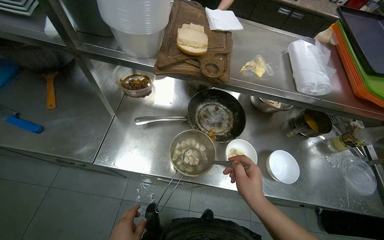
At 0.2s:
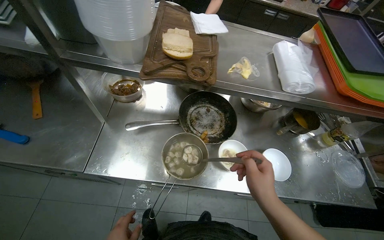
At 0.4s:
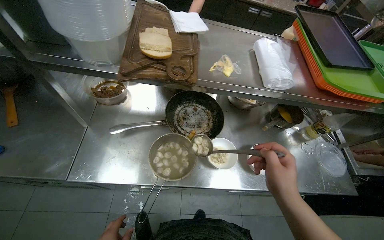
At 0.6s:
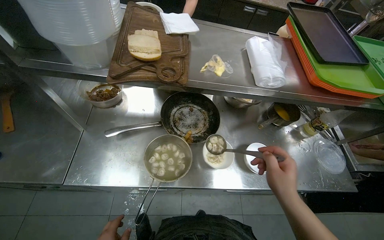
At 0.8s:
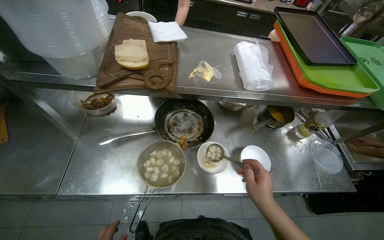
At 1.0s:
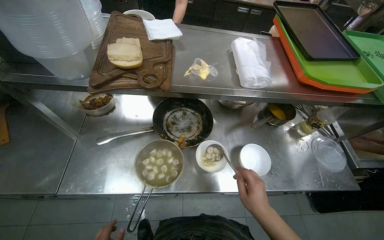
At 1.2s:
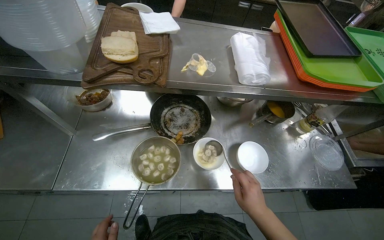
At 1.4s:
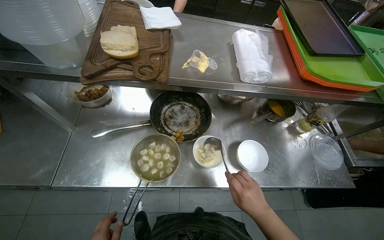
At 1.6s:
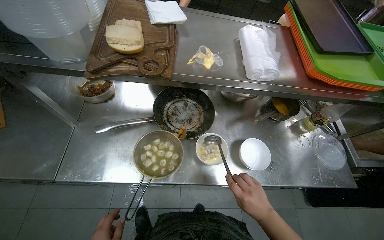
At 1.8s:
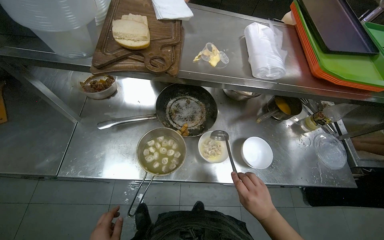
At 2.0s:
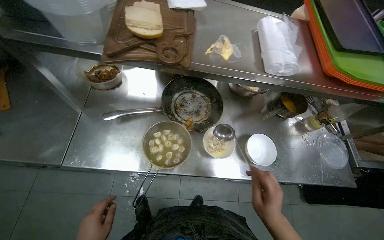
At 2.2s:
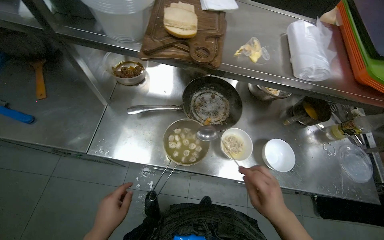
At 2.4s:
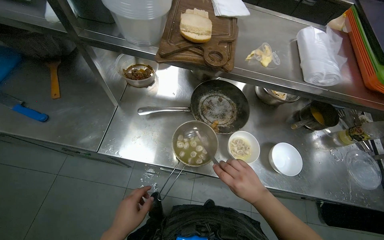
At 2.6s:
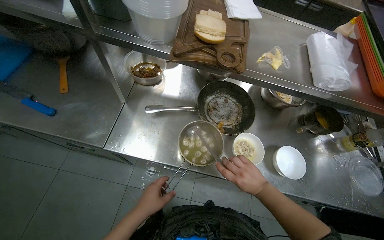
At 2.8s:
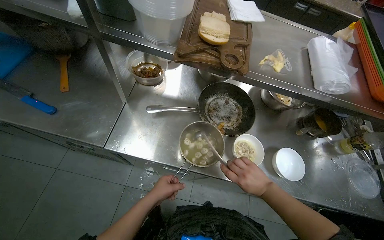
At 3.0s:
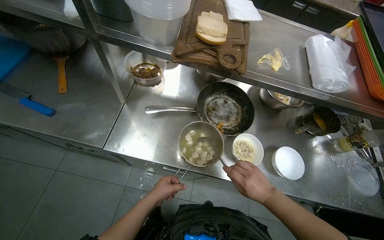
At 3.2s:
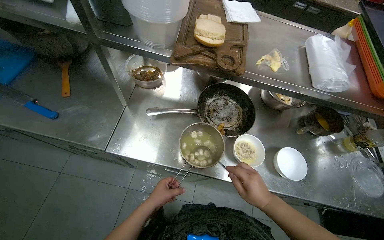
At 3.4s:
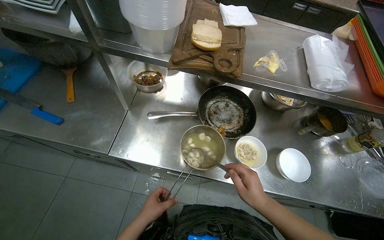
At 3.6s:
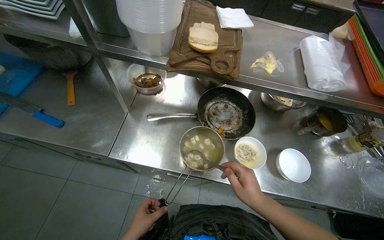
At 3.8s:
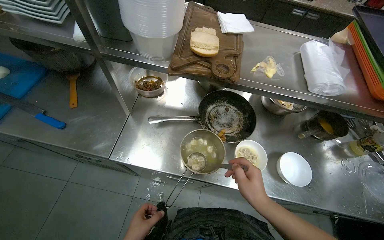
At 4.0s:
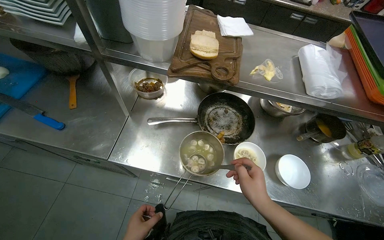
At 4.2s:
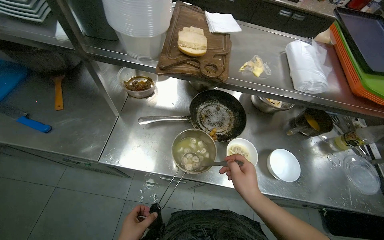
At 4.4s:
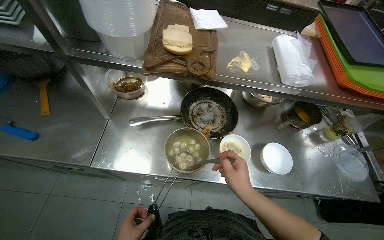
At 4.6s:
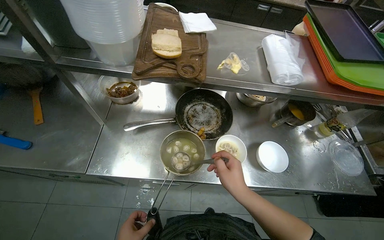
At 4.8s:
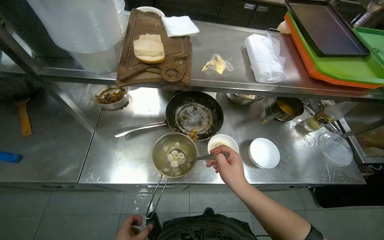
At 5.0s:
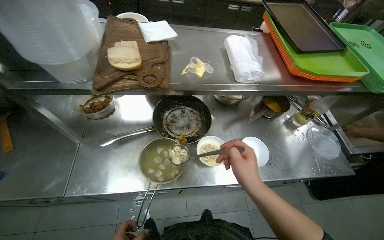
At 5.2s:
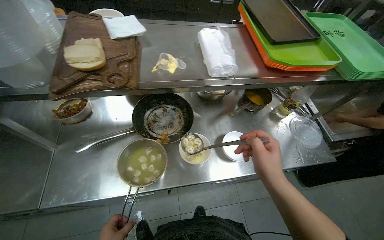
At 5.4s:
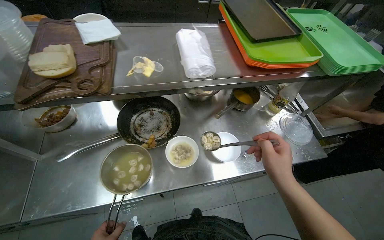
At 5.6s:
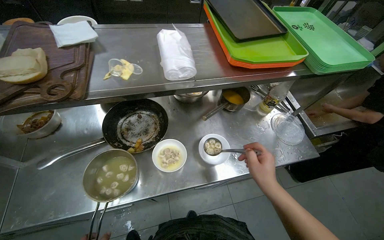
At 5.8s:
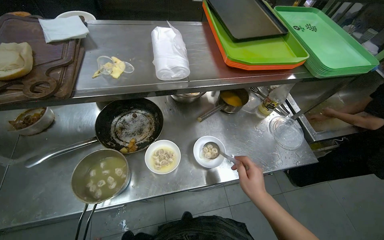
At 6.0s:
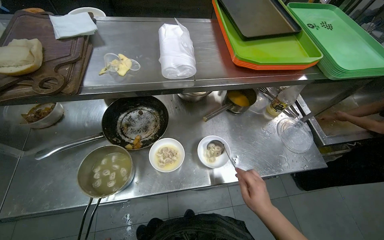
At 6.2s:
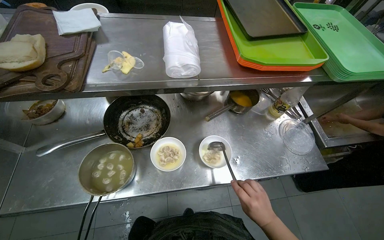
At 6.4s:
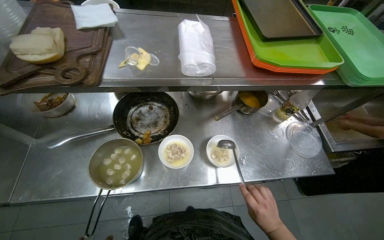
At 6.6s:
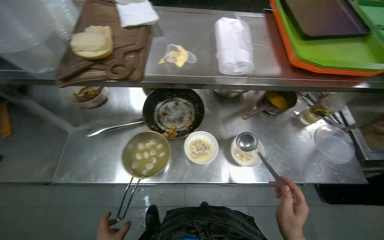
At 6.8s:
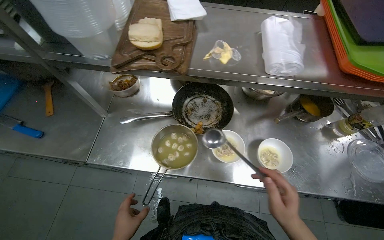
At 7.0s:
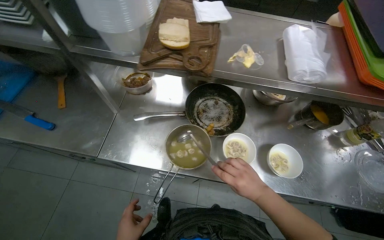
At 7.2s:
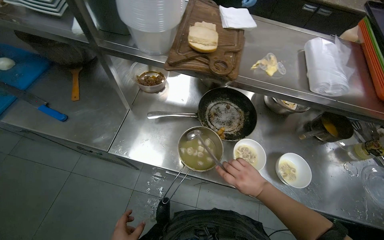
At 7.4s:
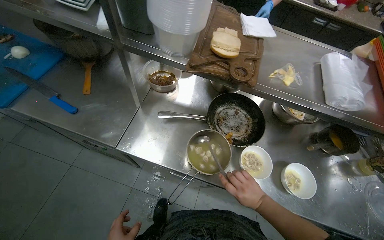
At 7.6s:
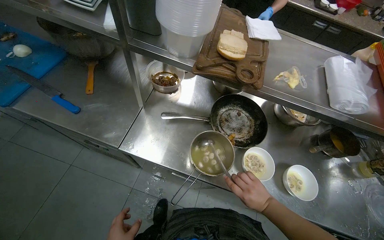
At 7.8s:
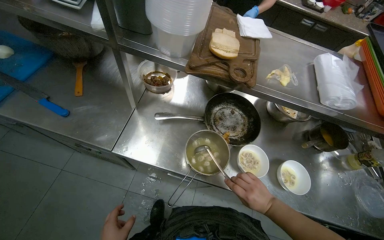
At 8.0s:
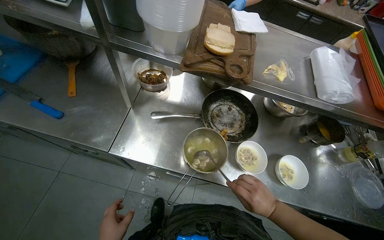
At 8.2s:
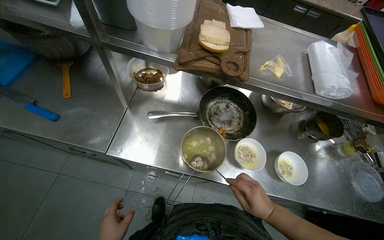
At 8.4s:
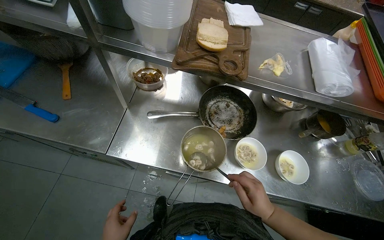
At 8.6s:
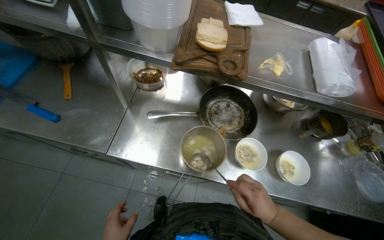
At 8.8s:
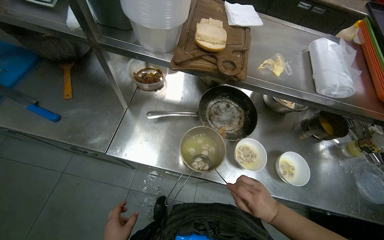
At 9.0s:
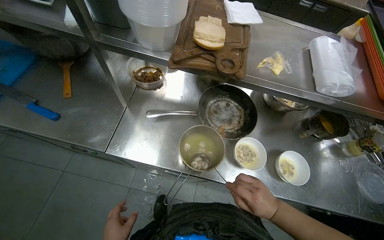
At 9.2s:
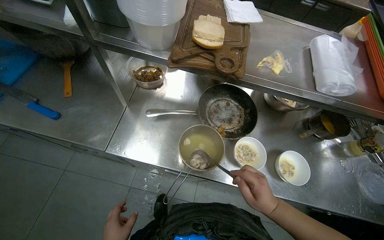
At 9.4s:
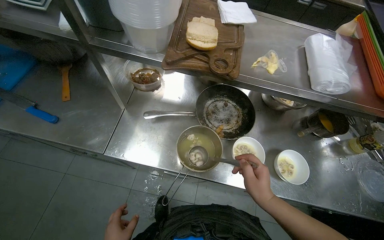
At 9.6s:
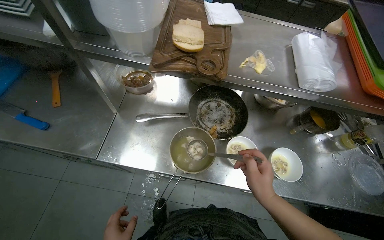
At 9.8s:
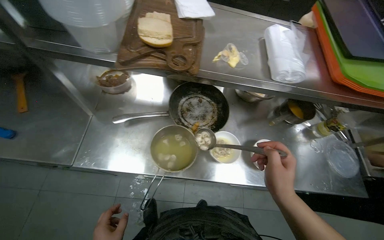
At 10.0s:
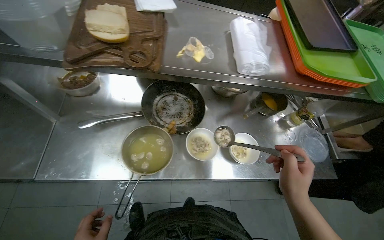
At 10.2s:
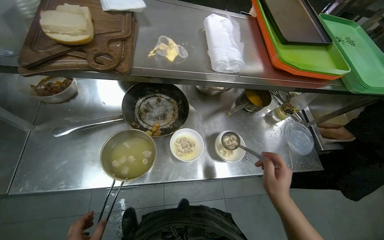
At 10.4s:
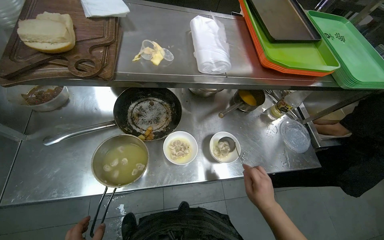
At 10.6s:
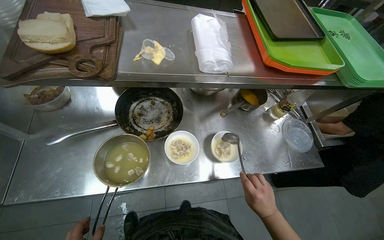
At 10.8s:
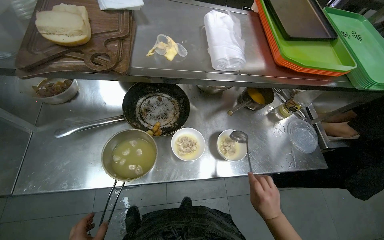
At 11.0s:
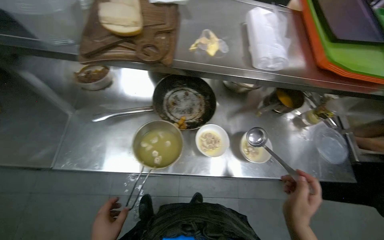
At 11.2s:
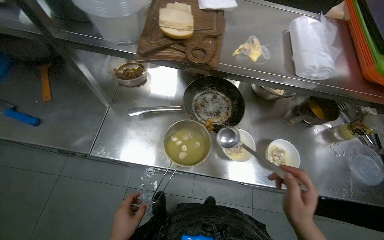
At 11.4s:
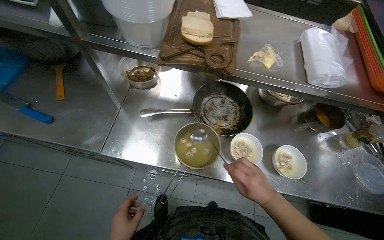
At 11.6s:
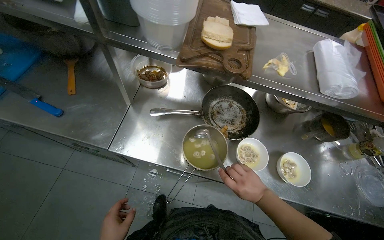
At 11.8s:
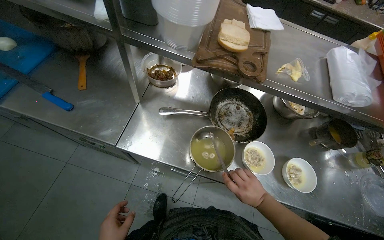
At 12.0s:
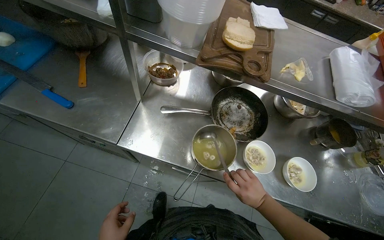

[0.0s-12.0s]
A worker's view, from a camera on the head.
Job: preparing food.
The whole recording: Serving cooked items into bowls. The worker scoops cooked items and liquid from a pot into multiple bowls.
0.0s to 1.6s: The right hand goes about 10 cm down the picture.
1.6s to 3.0s: The right hand goes farther from the camera and returns, some 5 cm each way.
3.0s to 4.4s: The right hand moves nearer to the camera, approximately 10 cm.
4.4s to 6.0s: The right hand goes some 35 cm to the right.
6.0s to 7.6s: The scene turns roughly 25 degrees clockwise in the picture. The right hand shifts roughly 15 cm farther from the camera.
9.0s to 10.4s: The head turns to the right by approximately 20 degrees.
10.4s to 12.0s: The head rotates some 25 degrees to the left. The right hand shifts about 10 cm farther from the camera.

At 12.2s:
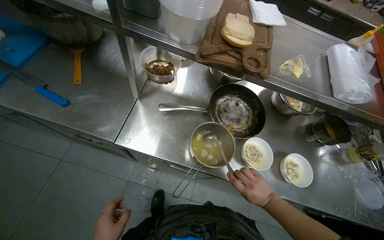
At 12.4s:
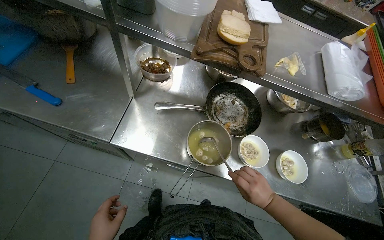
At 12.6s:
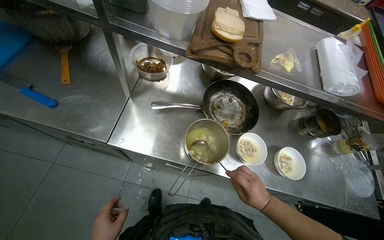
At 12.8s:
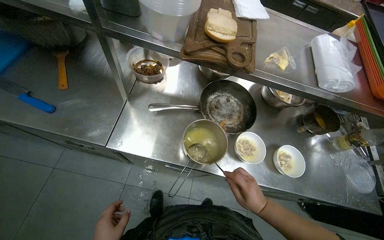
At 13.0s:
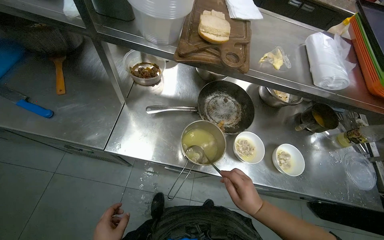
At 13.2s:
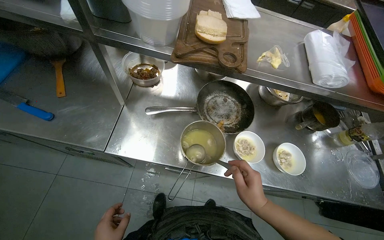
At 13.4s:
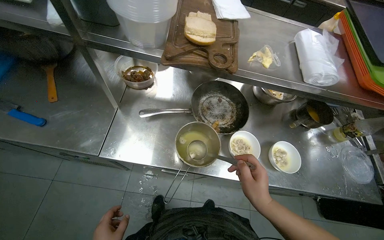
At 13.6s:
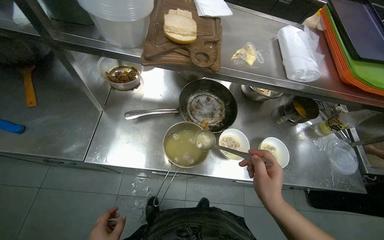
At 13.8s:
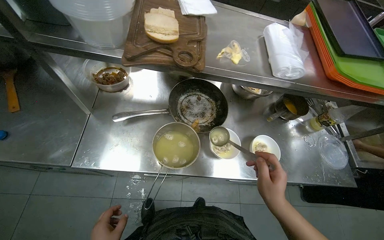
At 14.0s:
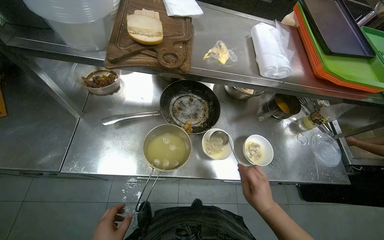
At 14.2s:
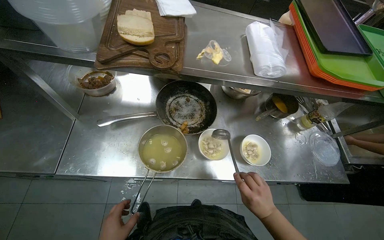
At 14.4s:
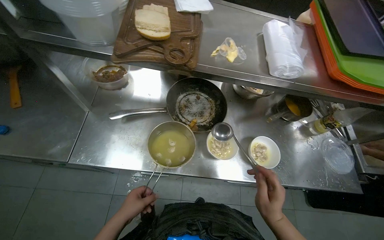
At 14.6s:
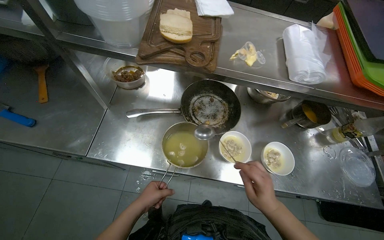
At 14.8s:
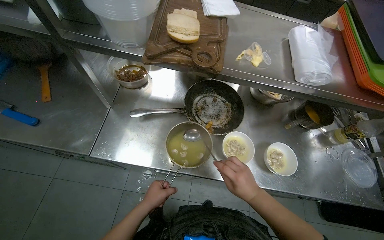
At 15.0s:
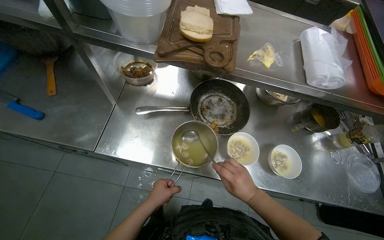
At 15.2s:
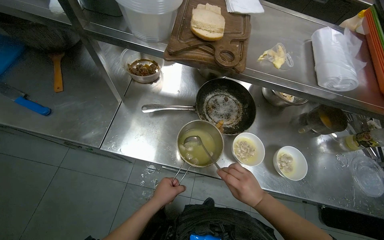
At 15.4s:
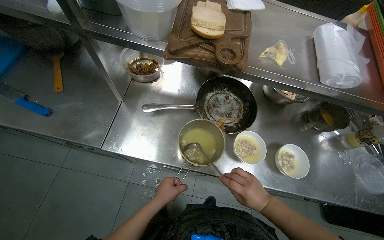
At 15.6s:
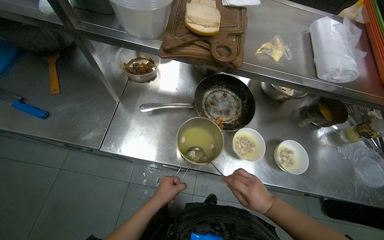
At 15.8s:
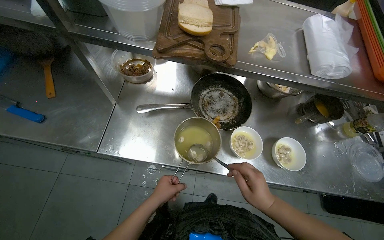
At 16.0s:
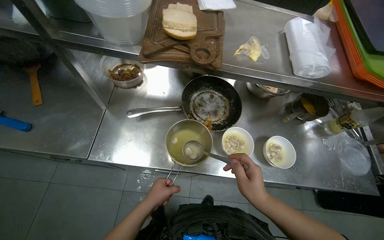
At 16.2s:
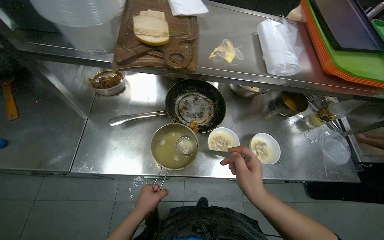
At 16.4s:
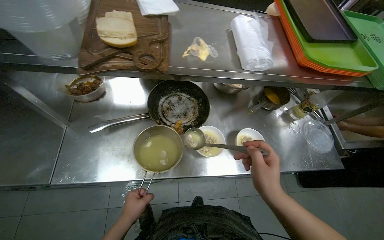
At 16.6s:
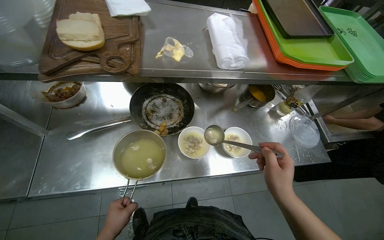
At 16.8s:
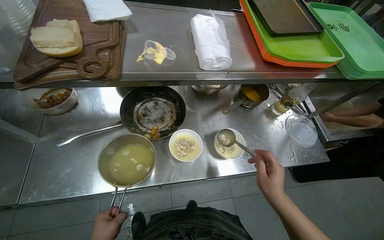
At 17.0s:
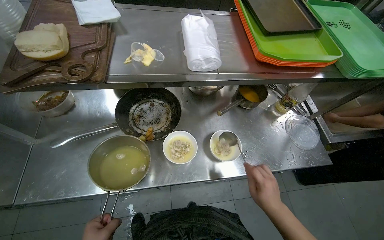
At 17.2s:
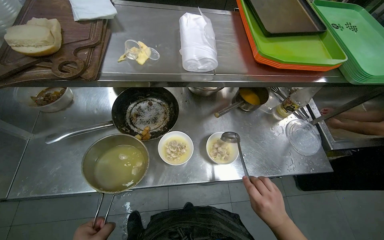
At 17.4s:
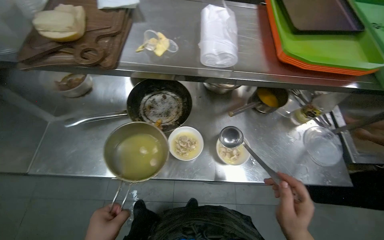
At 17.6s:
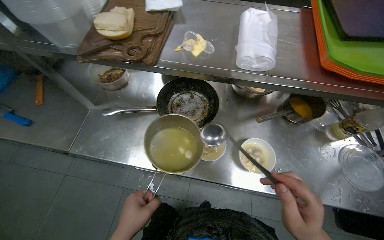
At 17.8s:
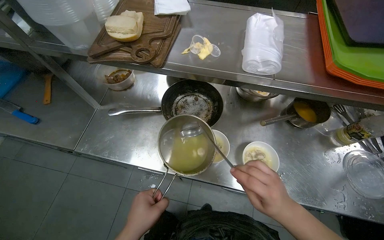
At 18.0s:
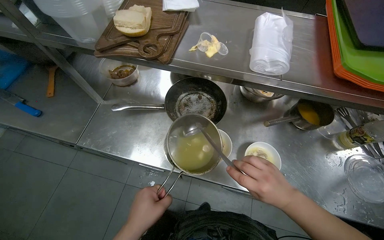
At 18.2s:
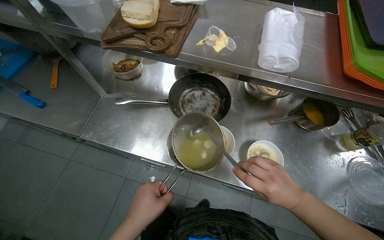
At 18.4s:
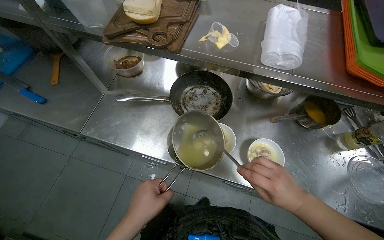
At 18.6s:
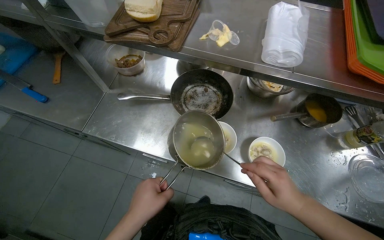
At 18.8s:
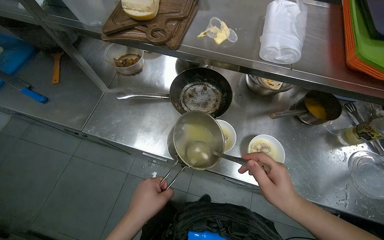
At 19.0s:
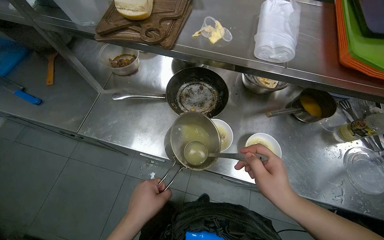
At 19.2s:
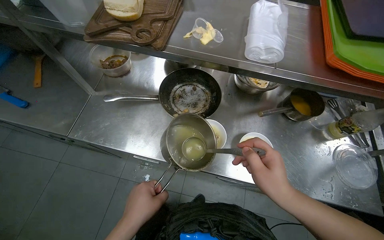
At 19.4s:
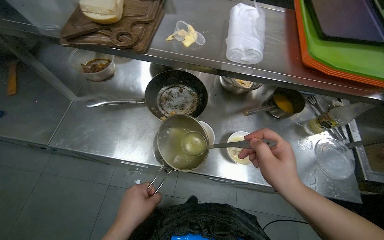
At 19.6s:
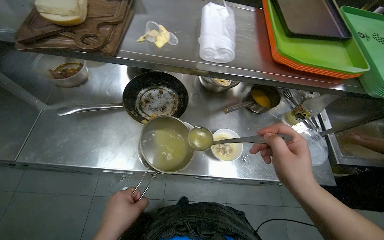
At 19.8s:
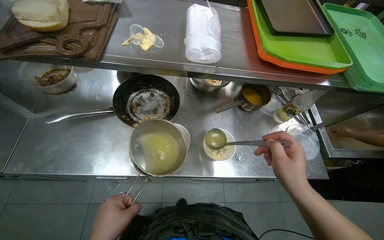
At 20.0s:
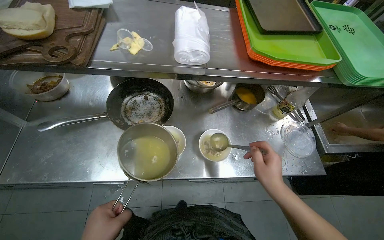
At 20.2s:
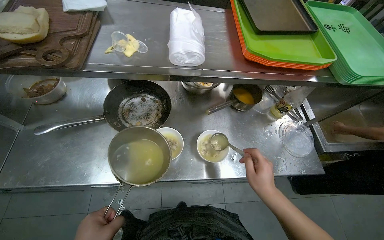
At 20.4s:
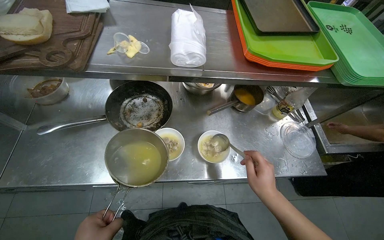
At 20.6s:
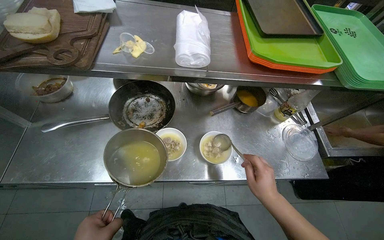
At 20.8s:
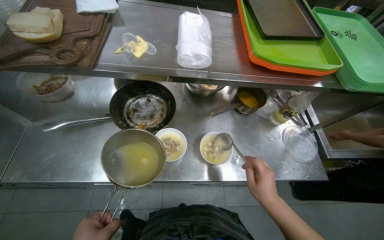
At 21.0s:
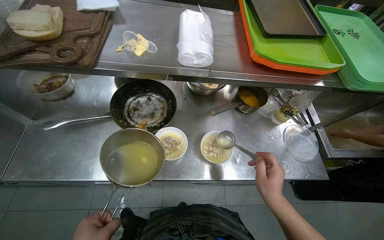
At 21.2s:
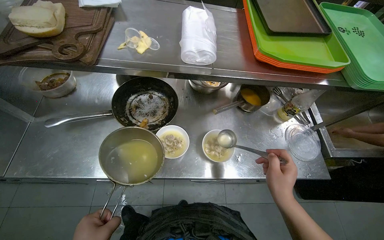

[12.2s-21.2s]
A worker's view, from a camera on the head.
Job: preparing food.
The whole recording: Serving cooked items into bowls. The worker scoops cooked items and liquid from a pot into multiple bowls.
12.2s to 13.8s: The right hand goes approximately 15 cm nearer to the camera.
13.8s to 15.2s: The right hand goes some 10 cm farther from the camera.
15.2s to 16.6s: The right hand moves nearer to the camera, roughly 10 cm.
16.6s to 18.2s: The wearer's head swings some 25 degrees to the left. The right hand goes nearer and farther, about 10 cm each way, reversing 2 times.
18.2s to 19.8s: The wearer's head swings about 20 degrees to the right. The right hand is displaced nearer to the camera by approximately 15 cm.
